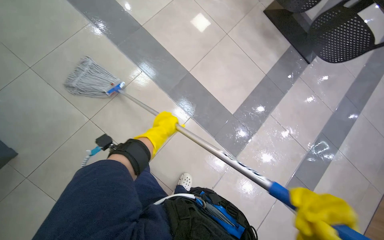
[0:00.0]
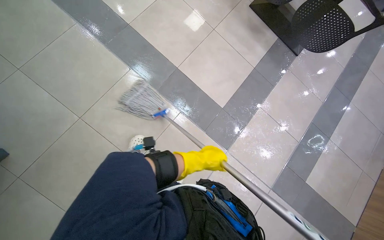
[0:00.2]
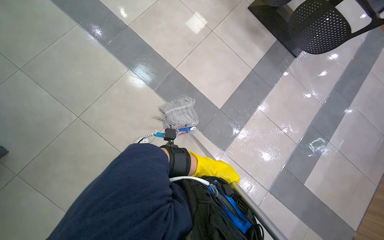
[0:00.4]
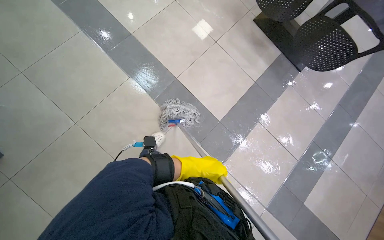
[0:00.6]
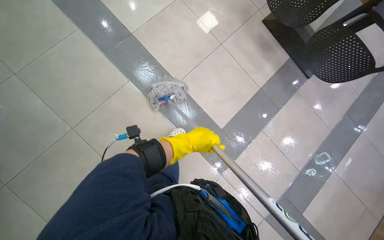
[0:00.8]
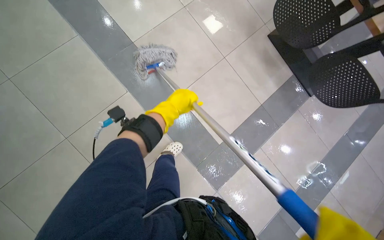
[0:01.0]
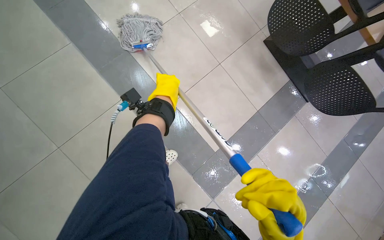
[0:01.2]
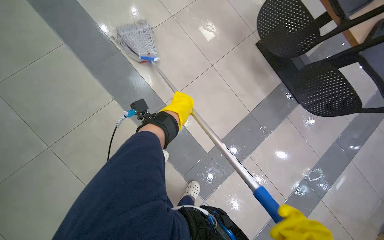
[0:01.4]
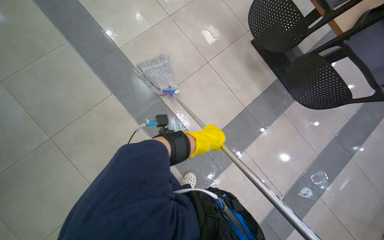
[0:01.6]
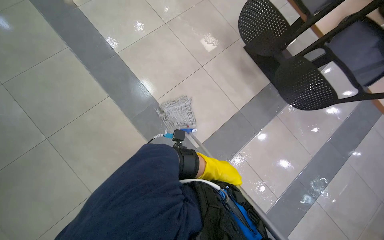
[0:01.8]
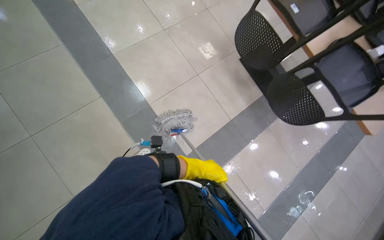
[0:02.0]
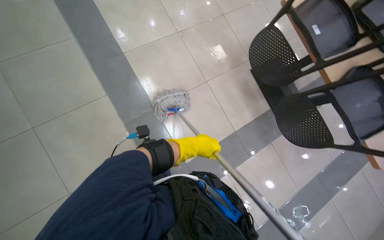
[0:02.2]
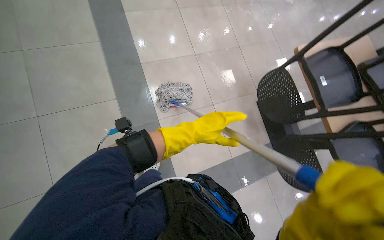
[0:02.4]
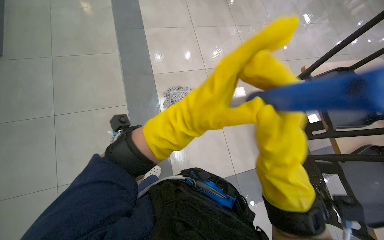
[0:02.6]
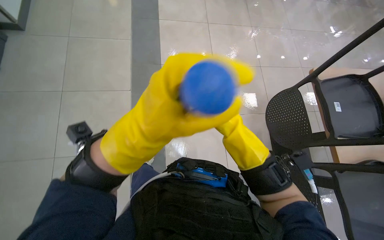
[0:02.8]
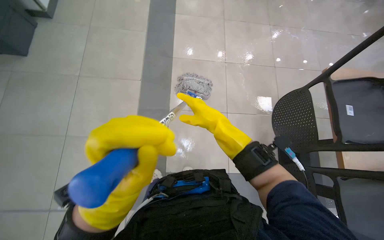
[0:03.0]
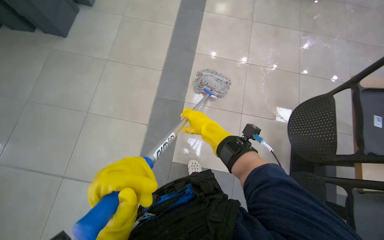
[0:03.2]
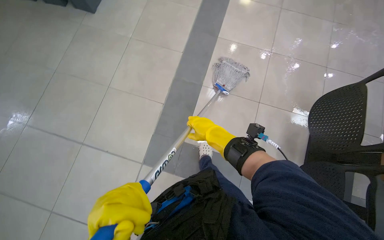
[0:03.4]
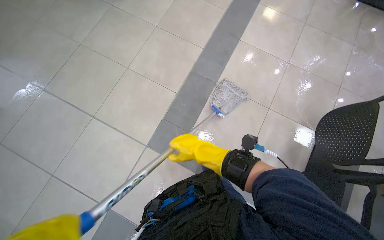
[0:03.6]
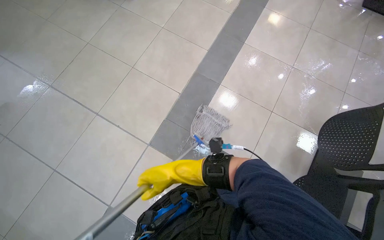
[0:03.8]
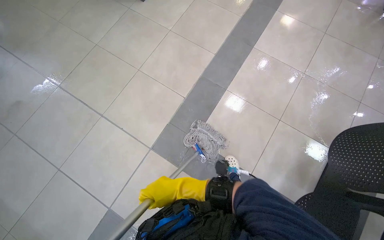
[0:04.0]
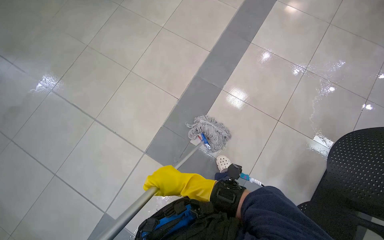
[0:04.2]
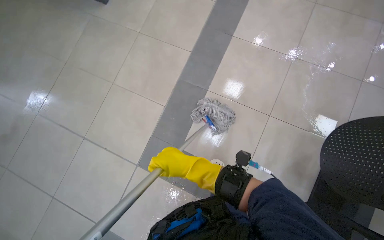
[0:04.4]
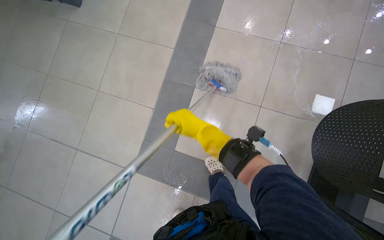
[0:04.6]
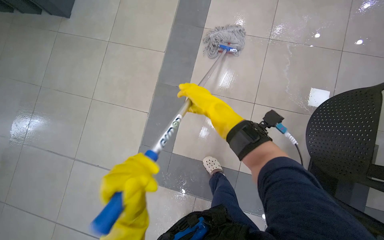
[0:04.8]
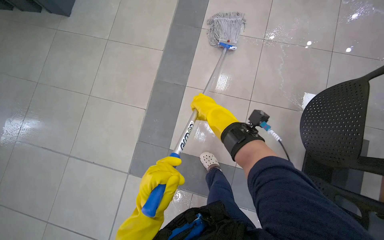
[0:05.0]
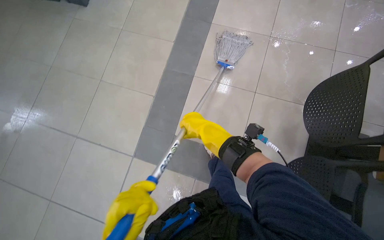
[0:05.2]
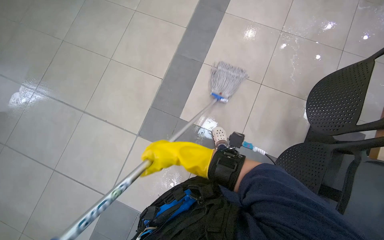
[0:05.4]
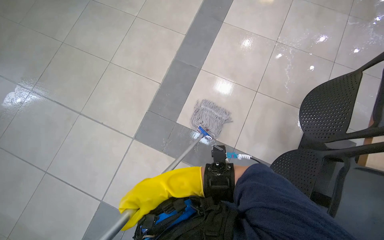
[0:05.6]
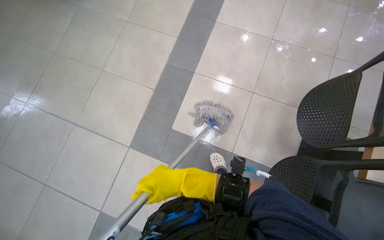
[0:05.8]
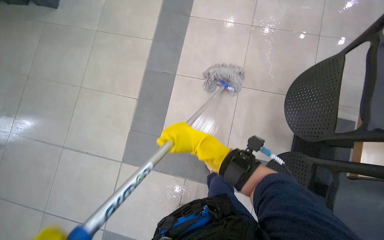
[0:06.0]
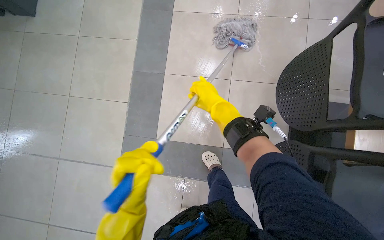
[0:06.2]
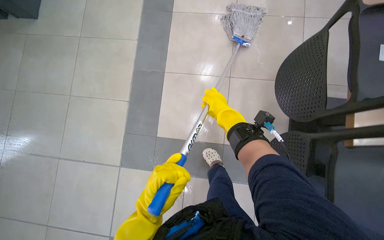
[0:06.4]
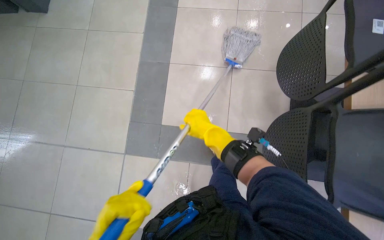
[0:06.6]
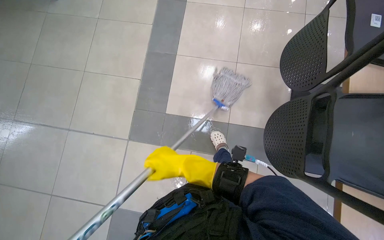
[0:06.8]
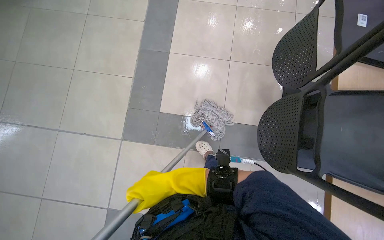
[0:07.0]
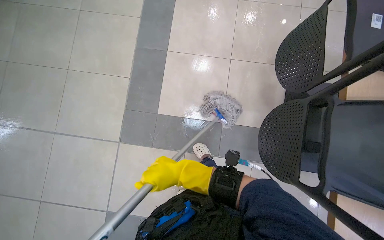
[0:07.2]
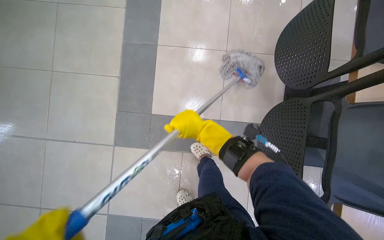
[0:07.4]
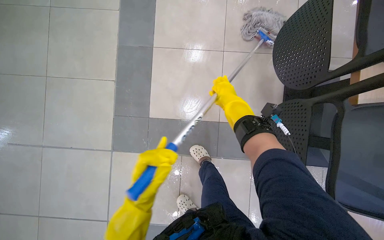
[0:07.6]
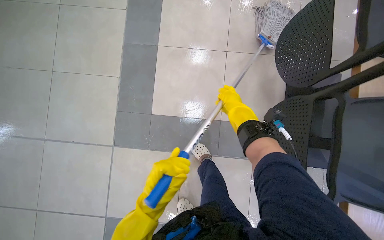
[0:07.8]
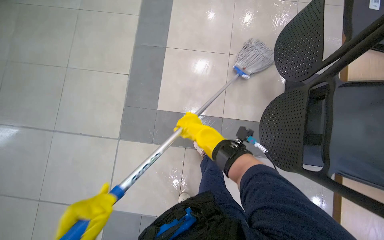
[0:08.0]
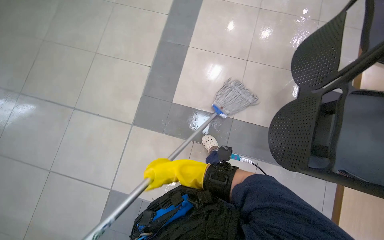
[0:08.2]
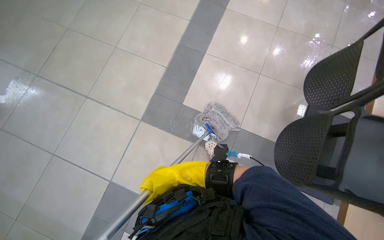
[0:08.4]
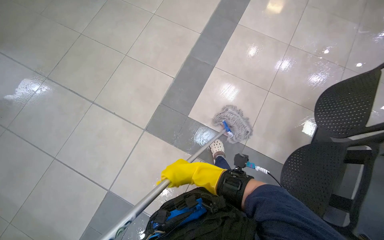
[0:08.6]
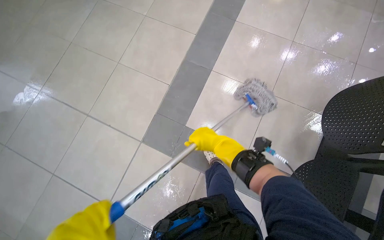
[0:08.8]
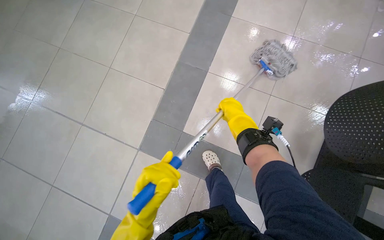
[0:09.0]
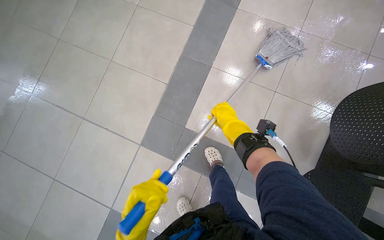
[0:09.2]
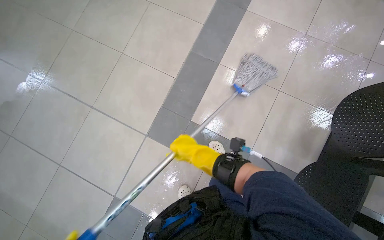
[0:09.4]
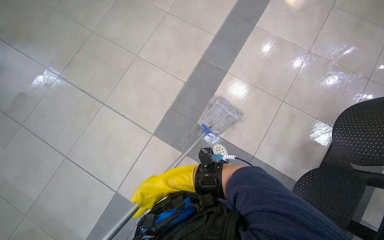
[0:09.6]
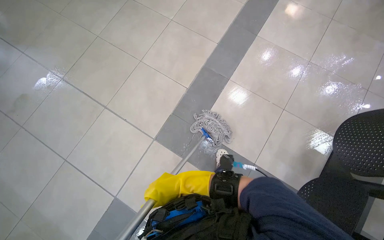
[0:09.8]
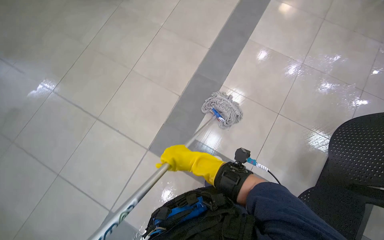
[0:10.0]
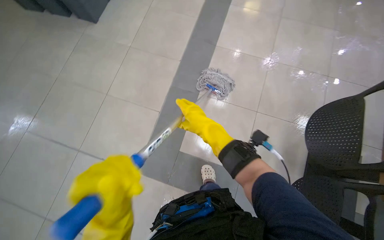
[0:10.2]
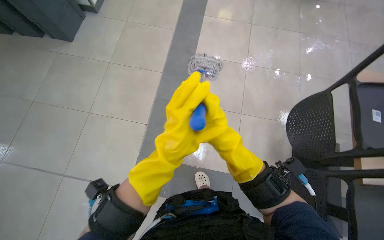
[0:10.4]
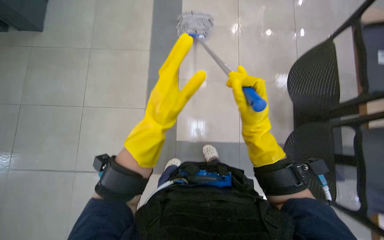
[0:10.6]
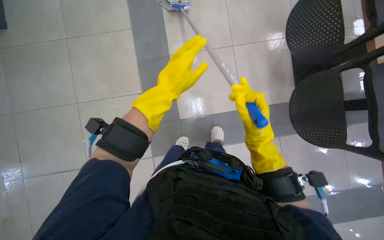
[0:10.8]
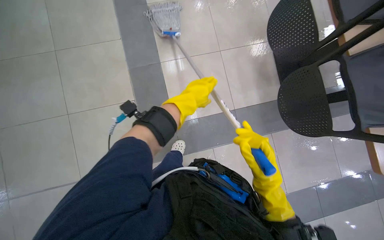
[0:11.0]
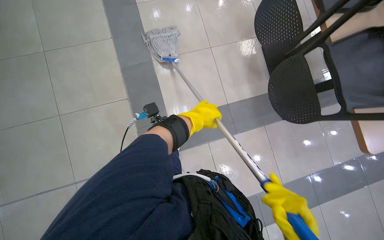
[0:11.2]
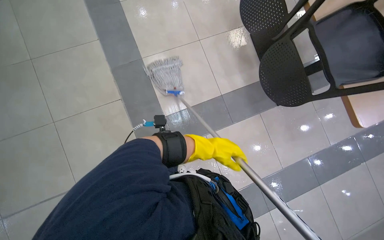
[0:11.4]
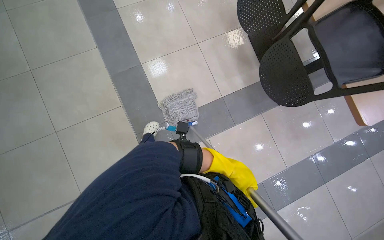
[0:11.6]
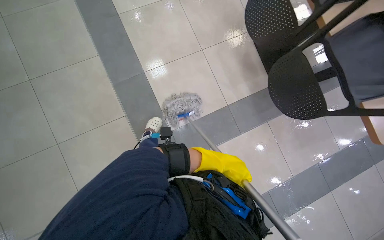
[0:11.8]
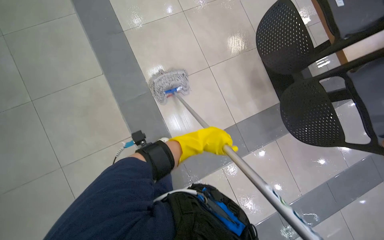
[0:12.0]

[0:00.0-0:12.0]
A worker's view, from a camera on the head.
Job: mopping floor.
The whole recording: Mopping cafeteria floor. The worker mops the tiled floor of the cafeteria with a string mop.
0:00.0 to 0:01.6: The wearer moves some 40 cm.
0:01.6 to 0:03.0: The wearer looks about 15 degrees further upward. Everything in view rotates roughly 40 degrees clockwise.
0:03.0 to 0:04.4: The wearer looks roughly 25 degrees further to the left.
0:06.0 to 0:07.6: The right hand goes up and down the picture, about 25 cm each way, reversing 2 times.
0:07.6 to 0:09.0: The right hand reaches about 40 cm down the picture, then returns.
0:09.0 to 0:10.4: The right hand shifts some 30 cm to the left and nearer to the camera.

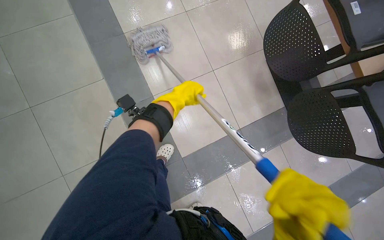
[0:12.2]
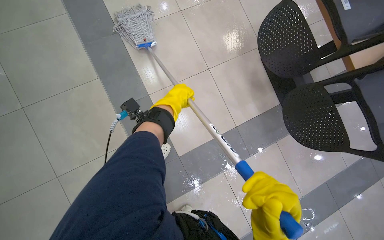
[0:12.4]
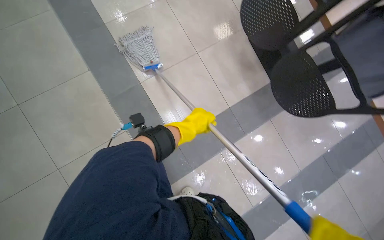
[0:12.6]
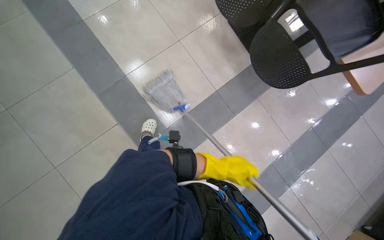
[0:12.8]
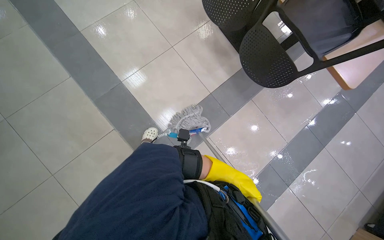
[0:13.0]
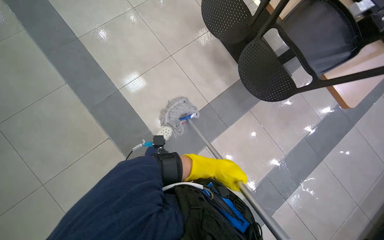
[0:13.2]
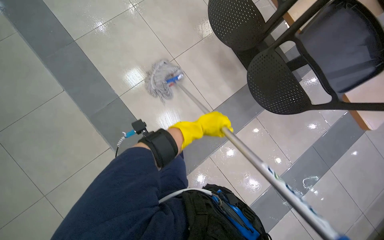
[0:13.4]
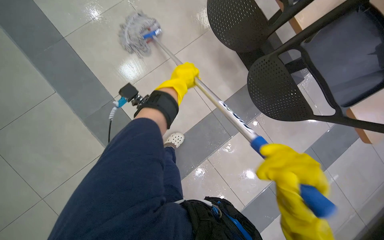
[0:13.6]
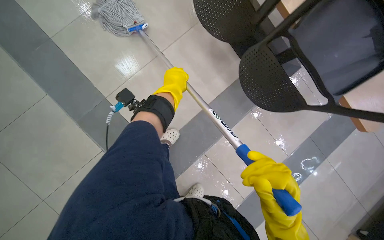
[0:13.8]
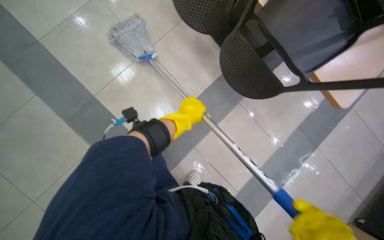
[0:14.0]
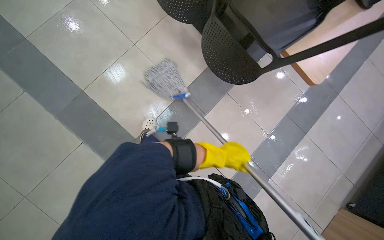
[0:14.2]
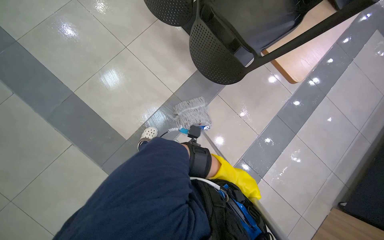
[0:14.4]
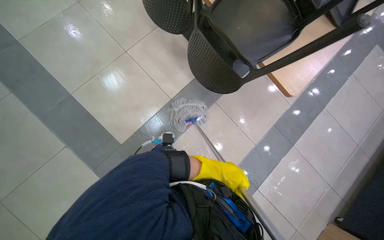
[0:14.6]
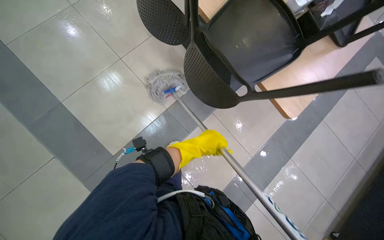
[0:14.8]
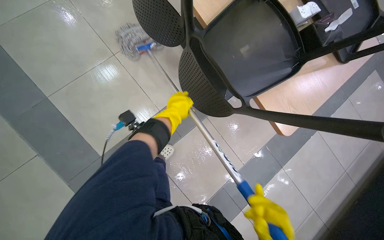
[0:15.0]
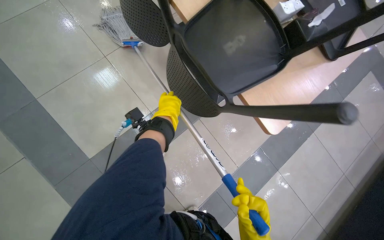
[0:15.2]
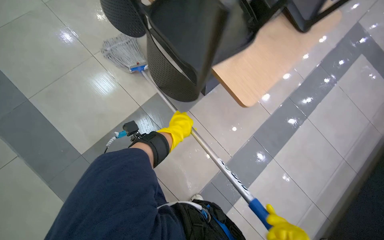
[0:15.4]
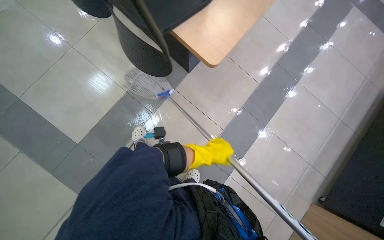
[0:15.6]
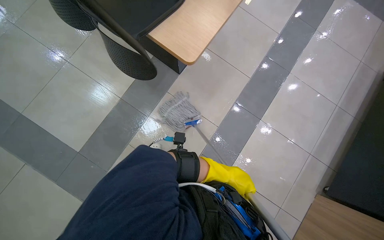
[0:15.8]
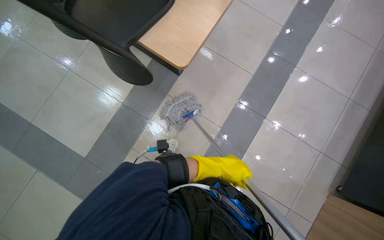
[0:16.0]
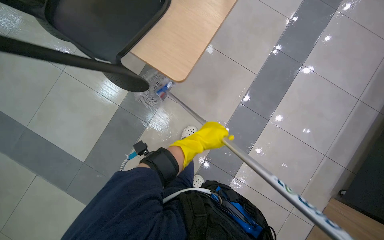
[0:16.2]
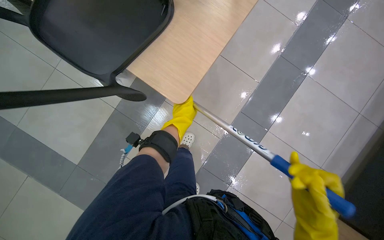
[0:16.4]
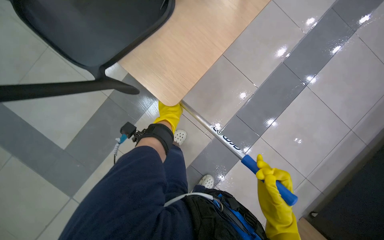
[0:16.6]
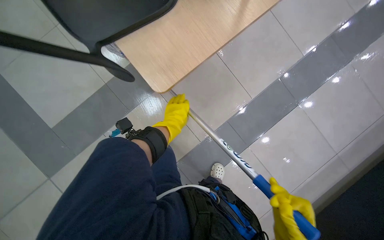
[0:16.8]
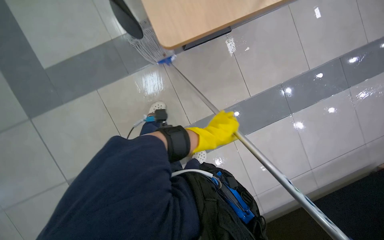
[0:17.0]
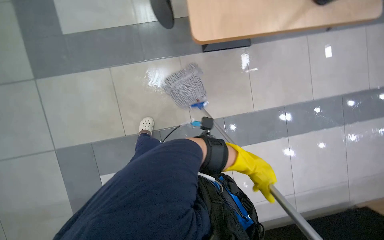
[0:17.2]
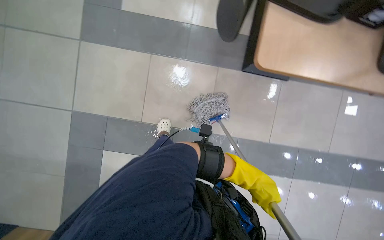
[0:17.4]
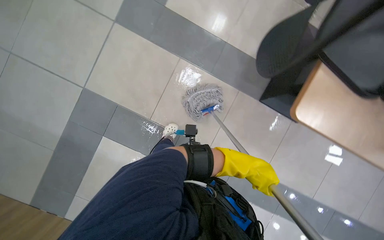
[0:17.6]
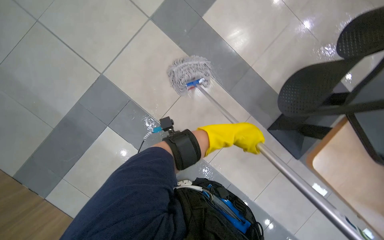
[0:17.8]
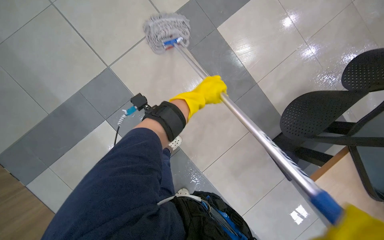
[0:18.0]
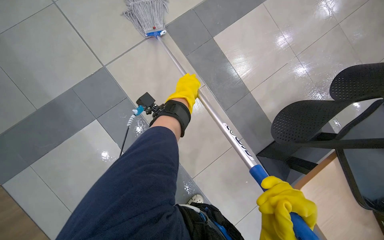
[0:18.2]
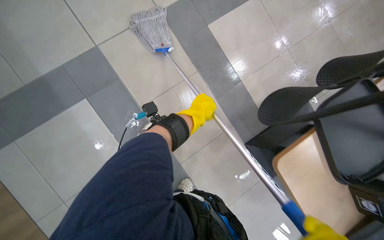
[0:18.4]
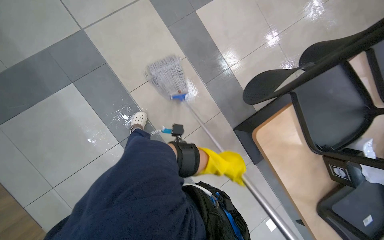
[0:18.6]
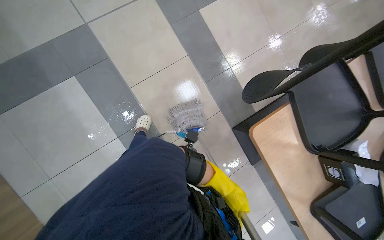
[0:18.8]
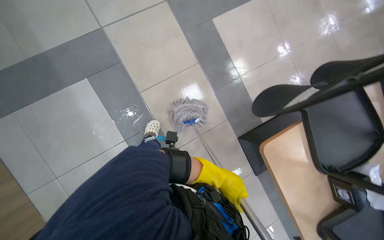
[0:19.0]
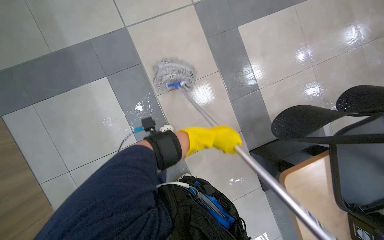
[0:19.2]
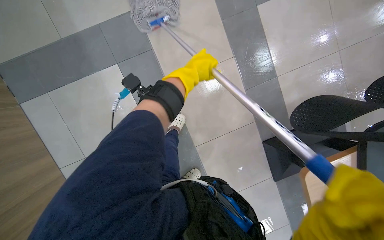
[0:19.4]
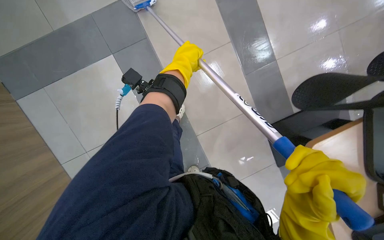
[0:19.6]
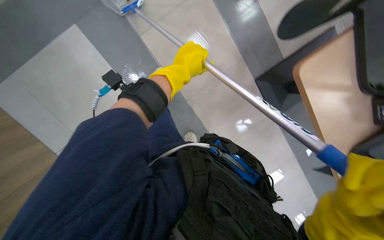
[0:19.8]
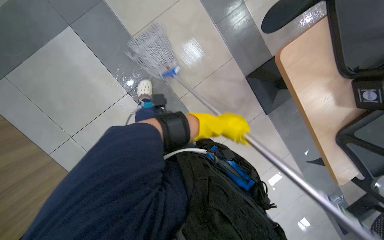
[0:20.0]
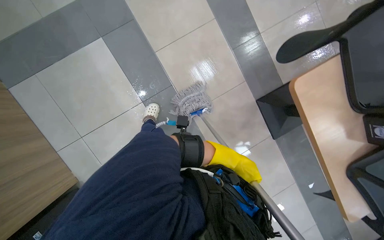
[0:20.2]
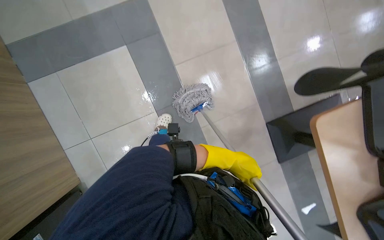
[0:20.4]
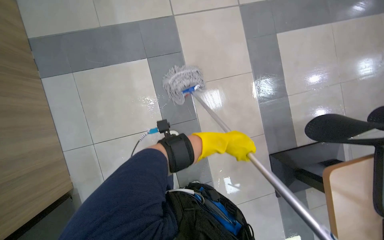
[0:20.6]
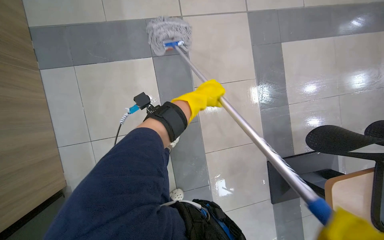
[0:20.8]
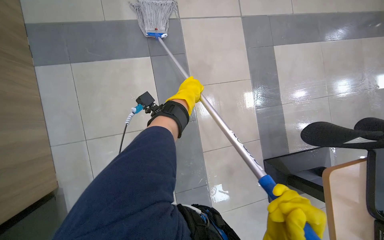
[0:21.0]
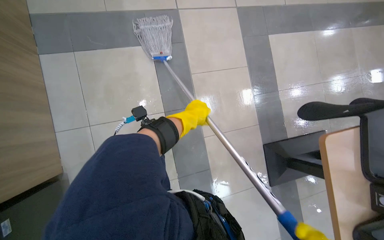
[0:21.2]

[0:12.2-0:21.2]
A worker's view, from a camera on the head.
Job: mopping floor.
The whole recording: Mopping cafeteria floor. The worker mops the tiled floor of the cafeteria with a string mop.
0:12.2 to 0:13.8: The left hand is displaced farther from the camera by about 10 cm, and goes down the picture and returns, approximately 60 cm each way.
0:15.2 to 0:16.6: The camera travels to the right, roughly 50 cm.
0:16.6 to 0:18.2: The camera is carried approximately 50 cm. Everything in view rotates roughly 85 degrees clockwise.
0:18.2 to 0:19.8: The wearer looks roughly 10 degrees further downward. The left hand moves about 70 cm down the picture and comes back.
0:19.8 to 0:21.2: The left hand swings up and down the picture, some 30 cm each way, with 2 reversals.
